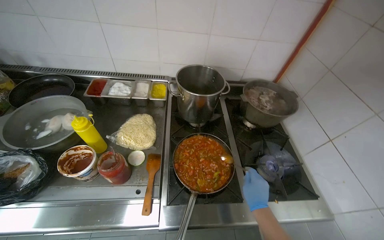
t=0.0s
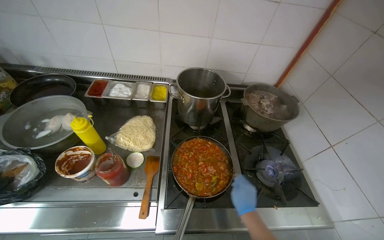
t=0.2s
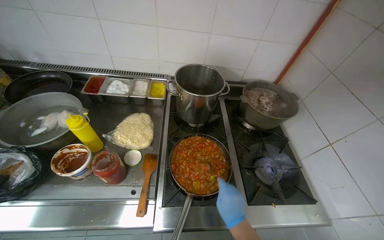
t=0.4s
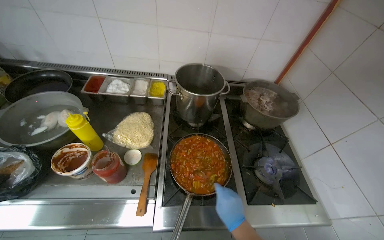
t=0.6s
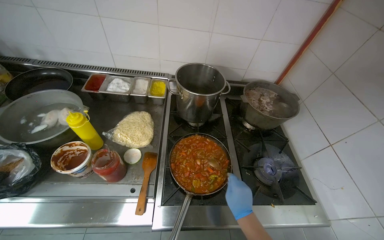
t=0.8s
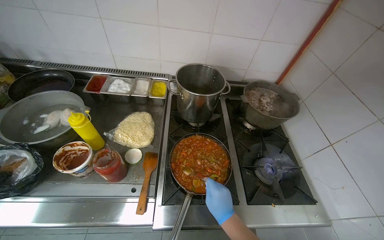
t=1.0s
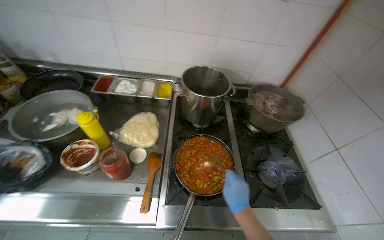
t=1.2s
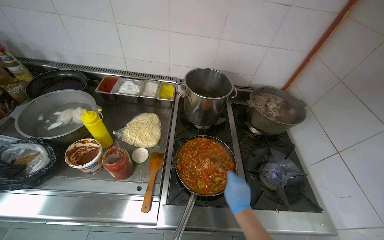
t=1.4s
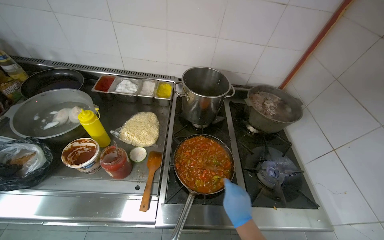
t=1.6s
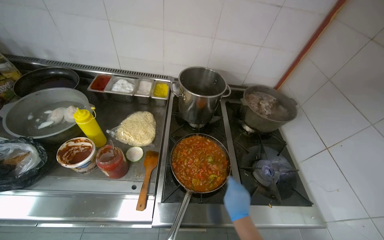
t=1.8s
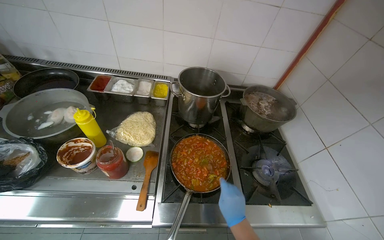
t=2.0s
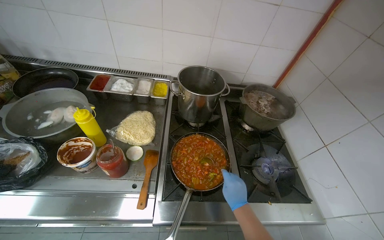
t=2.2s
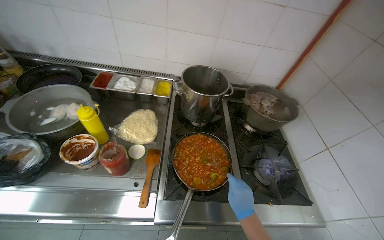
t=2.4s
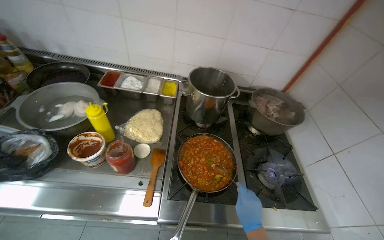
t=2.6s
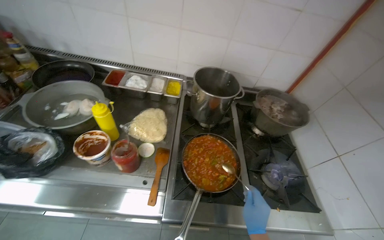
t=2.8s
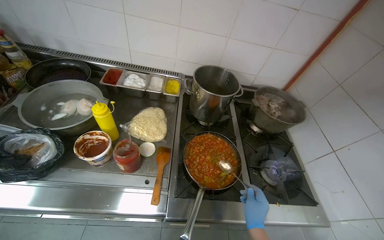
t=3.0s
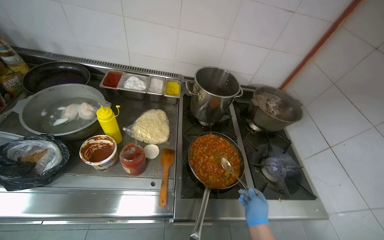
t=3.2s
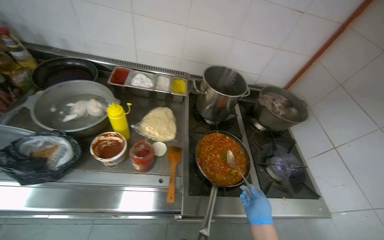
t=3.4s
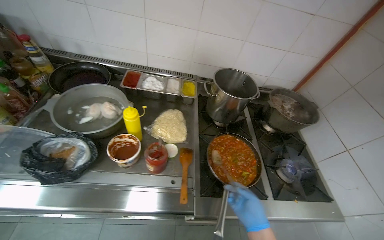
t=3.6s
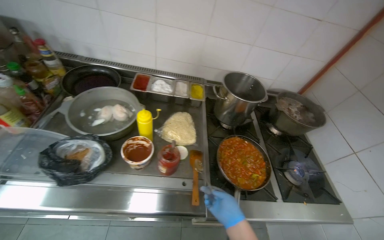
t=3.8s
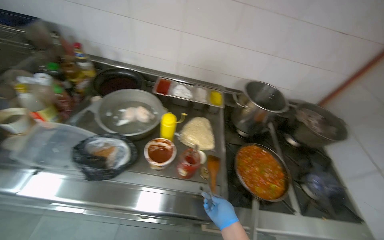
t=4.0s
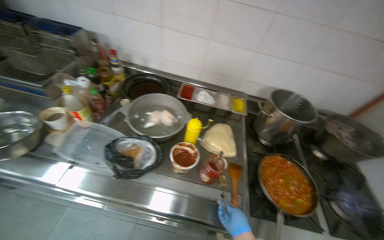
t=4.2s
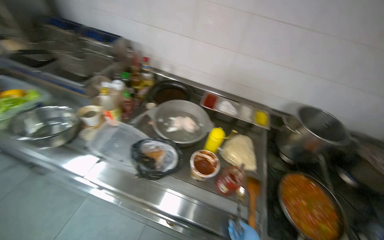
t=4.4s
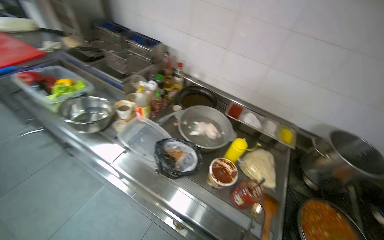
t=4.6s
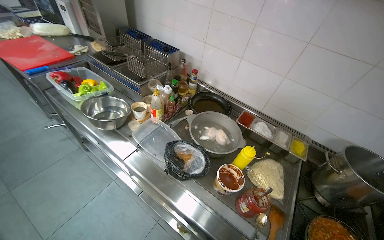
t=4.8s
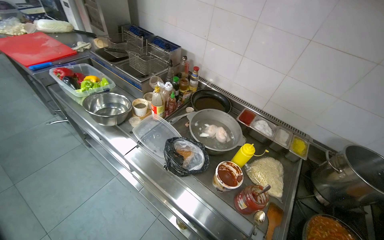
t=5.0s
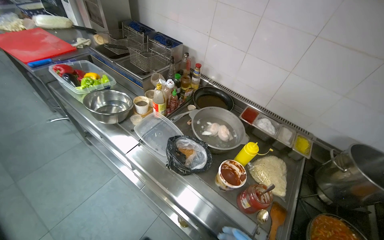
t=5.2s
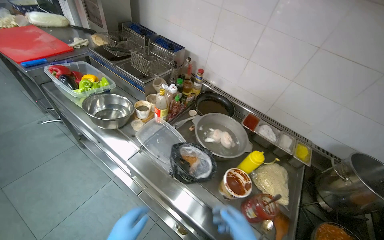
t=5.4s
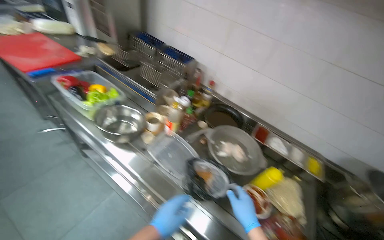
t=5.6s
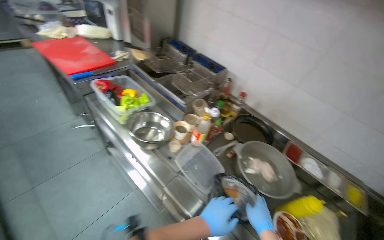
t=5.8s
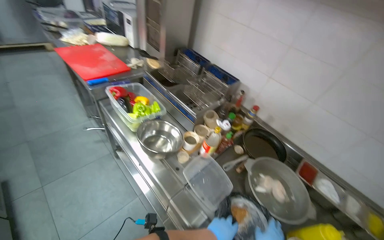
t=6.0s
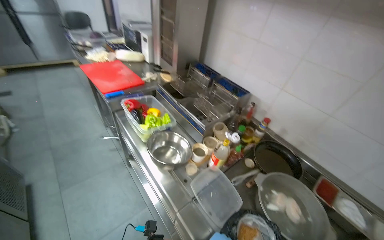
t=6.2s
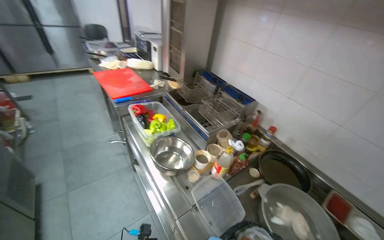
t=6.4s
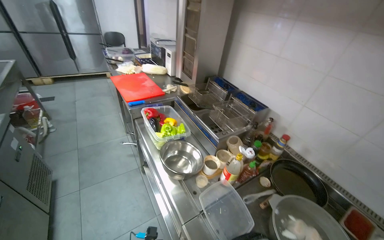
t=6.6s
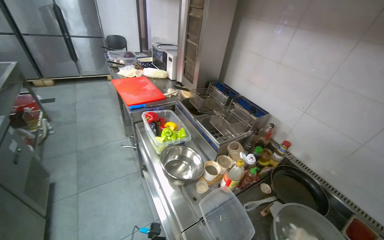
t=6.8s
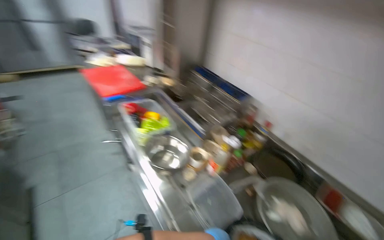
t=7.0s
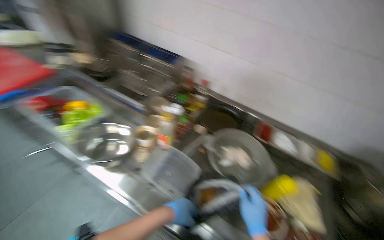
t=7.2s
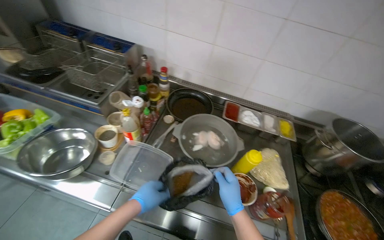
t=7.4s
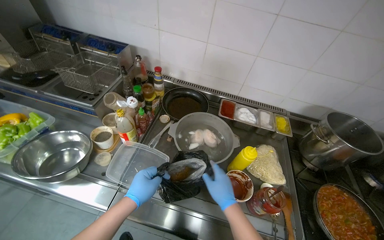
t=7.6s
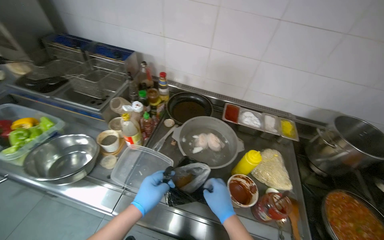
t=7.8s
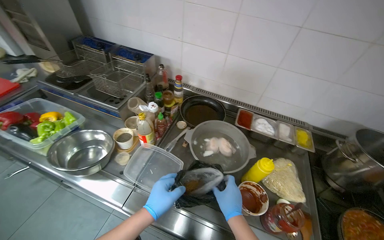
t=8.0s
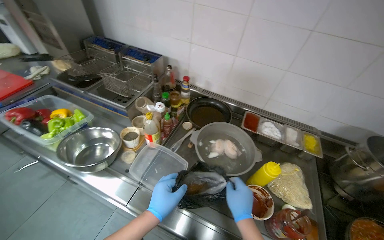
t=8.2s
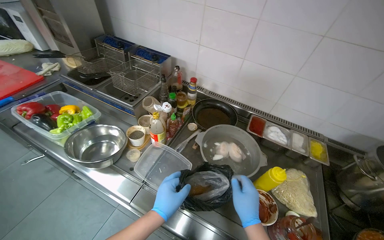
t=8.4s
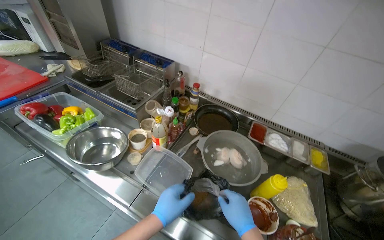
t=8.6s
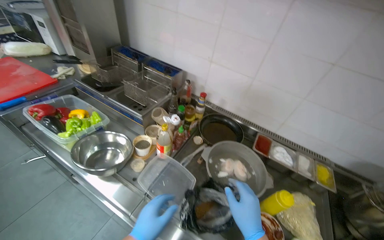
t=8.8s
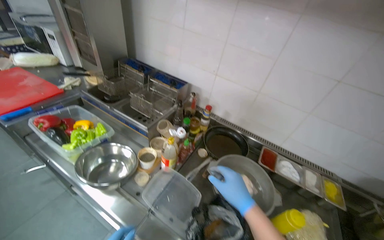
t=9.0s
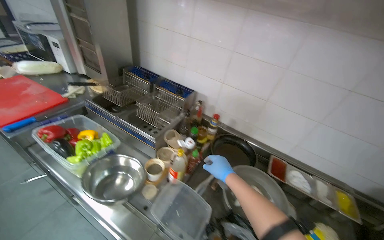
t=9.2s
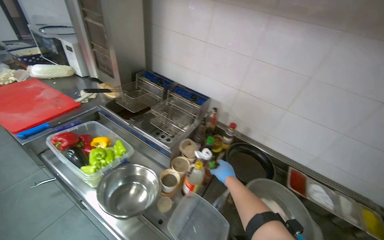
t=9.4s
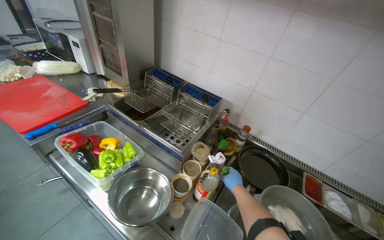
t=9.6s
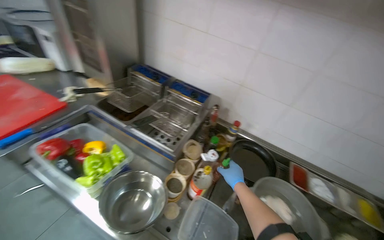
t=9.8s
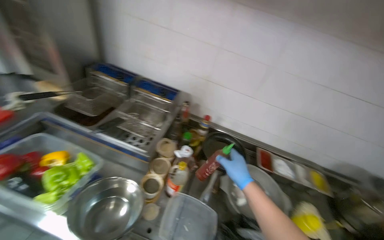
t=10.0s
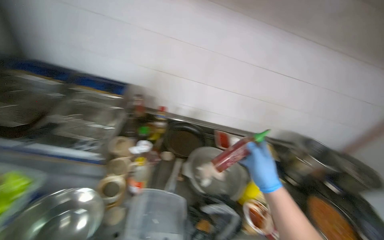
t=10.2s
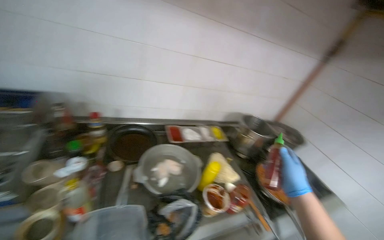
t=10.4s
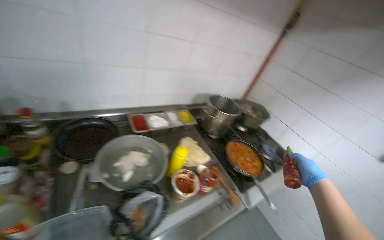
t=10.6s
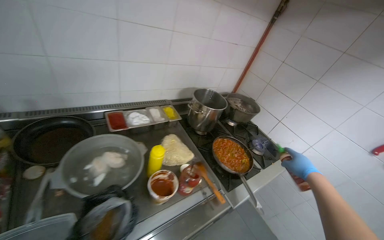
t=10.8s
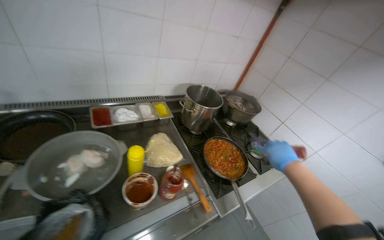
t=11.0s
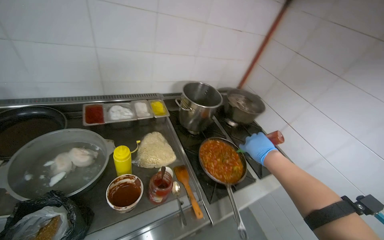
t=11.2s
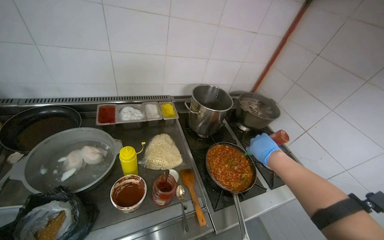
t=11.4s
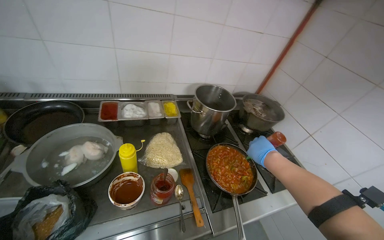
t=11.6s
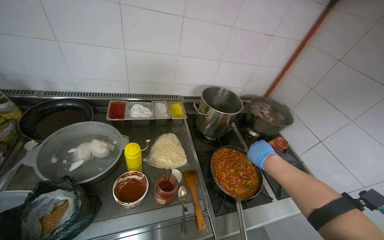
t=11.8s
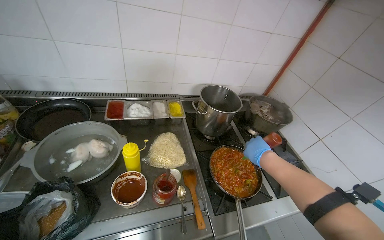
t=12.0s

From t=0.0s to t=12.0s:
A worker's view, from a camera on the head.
Job: cooking food.
The whole recording: Preparing sauce in pan. The worker stirs and adds ingredients to the sauce cooking in the pan.
From t=3.0s to t=4.4s: The head rotates approximately 15 degrees to the left.
From t=4.4s to t=6.0s: The head turns to the left by approximately 30 degrees.
From t=6.0s to t=7.6s: The head rotates roughly 30 degrees to the right.
From t=9.0s to t=10.4s: The wearer's head swings some 50 degrees to the right.
From t=10.4s to t=12.0s: The camera travels about 50 cm.

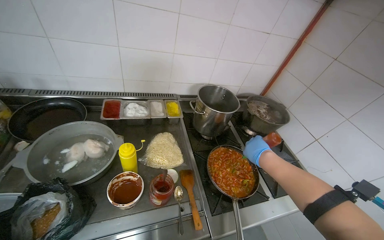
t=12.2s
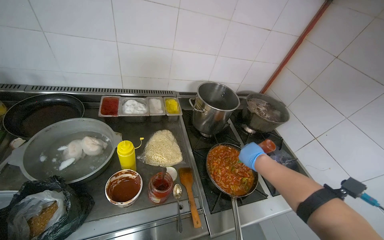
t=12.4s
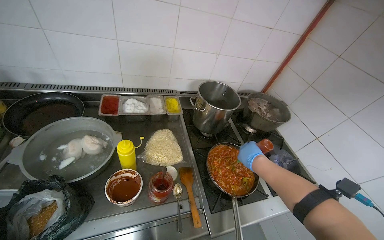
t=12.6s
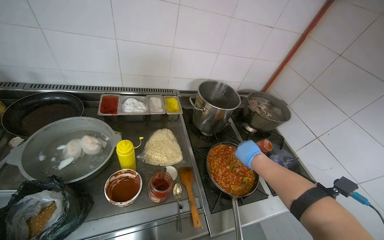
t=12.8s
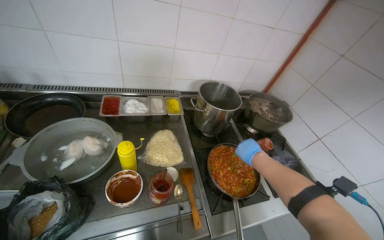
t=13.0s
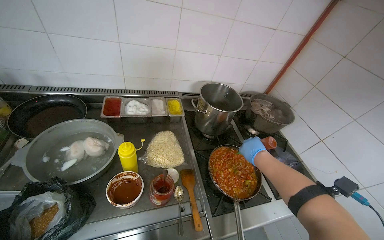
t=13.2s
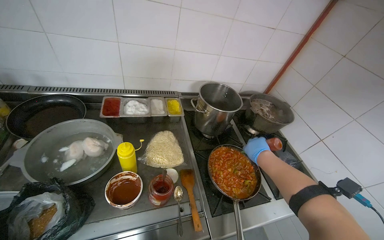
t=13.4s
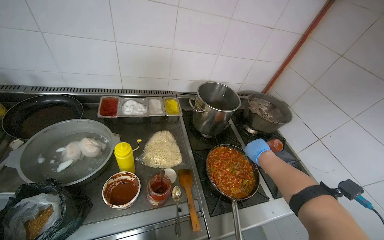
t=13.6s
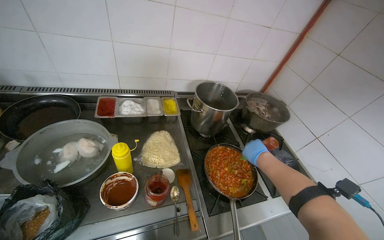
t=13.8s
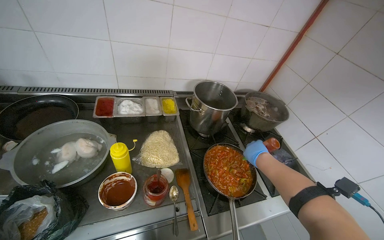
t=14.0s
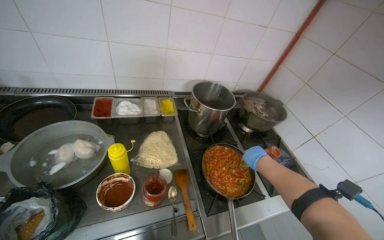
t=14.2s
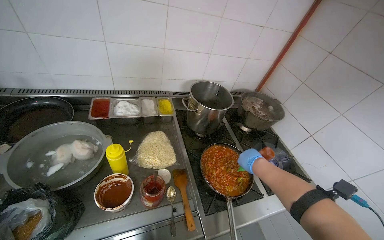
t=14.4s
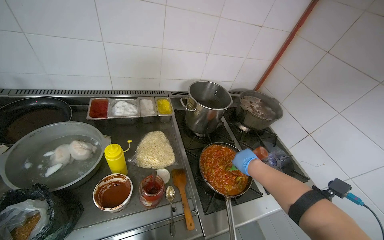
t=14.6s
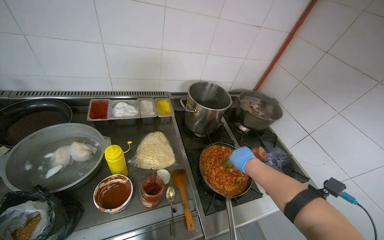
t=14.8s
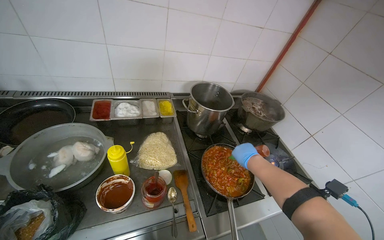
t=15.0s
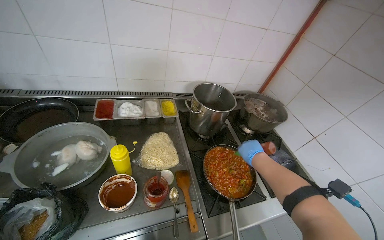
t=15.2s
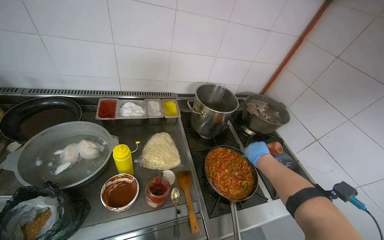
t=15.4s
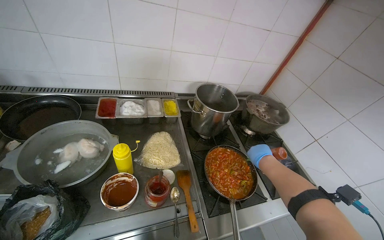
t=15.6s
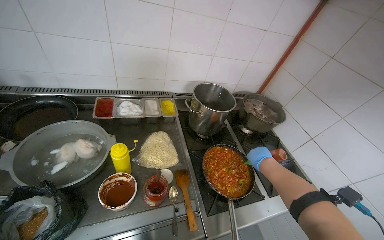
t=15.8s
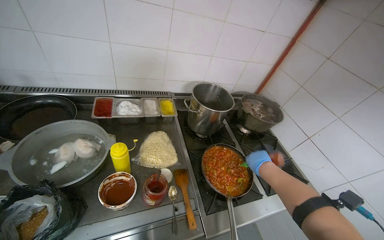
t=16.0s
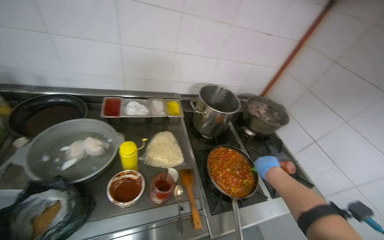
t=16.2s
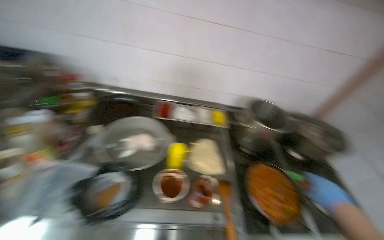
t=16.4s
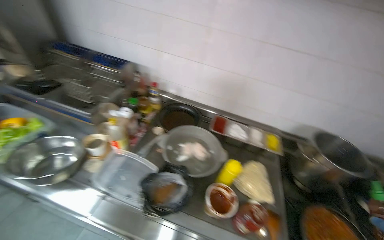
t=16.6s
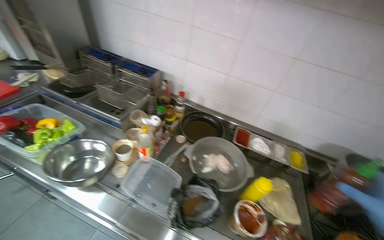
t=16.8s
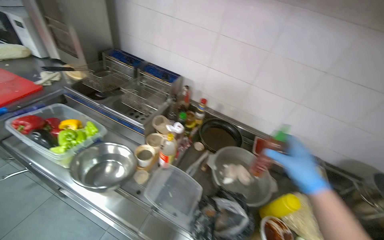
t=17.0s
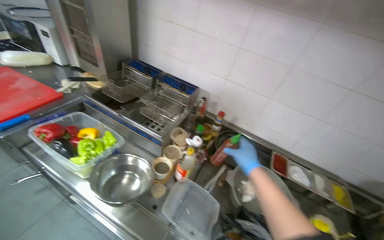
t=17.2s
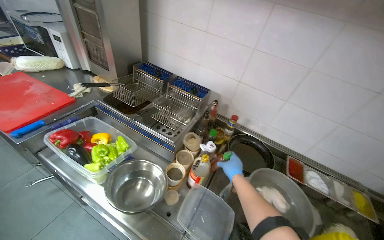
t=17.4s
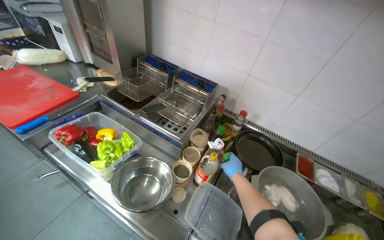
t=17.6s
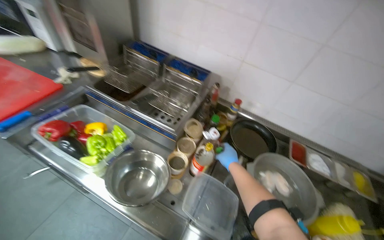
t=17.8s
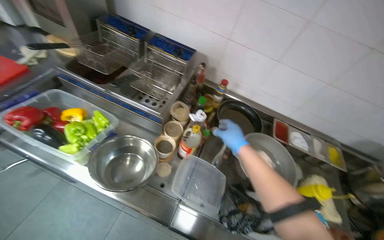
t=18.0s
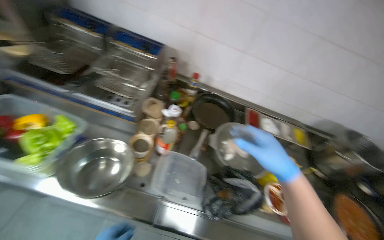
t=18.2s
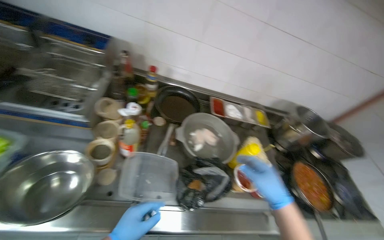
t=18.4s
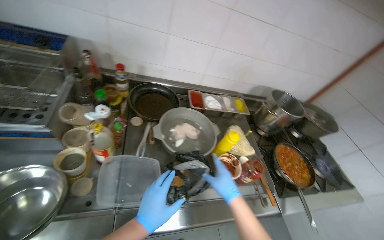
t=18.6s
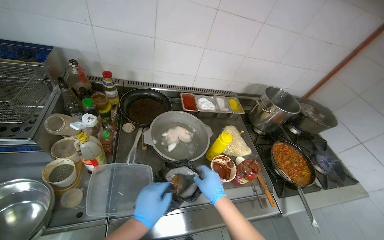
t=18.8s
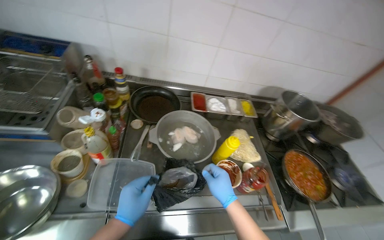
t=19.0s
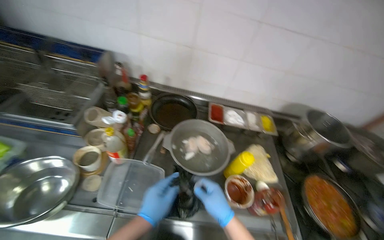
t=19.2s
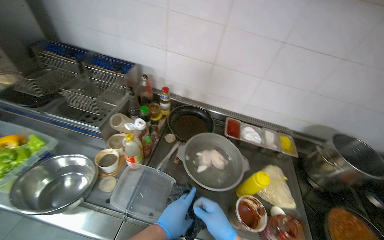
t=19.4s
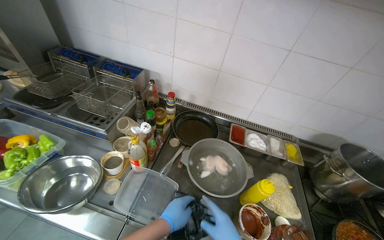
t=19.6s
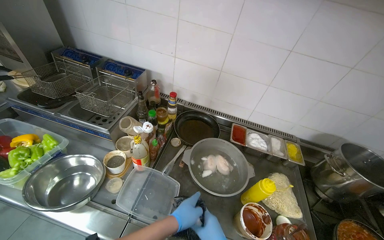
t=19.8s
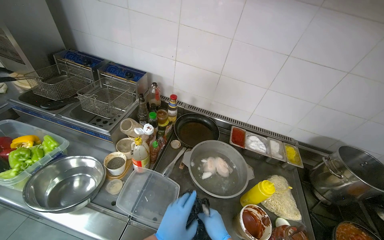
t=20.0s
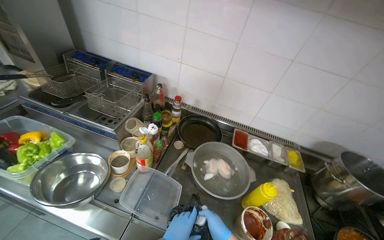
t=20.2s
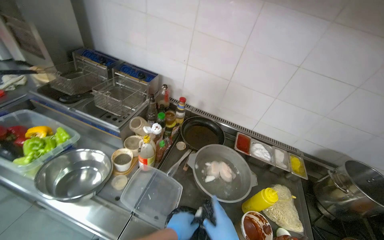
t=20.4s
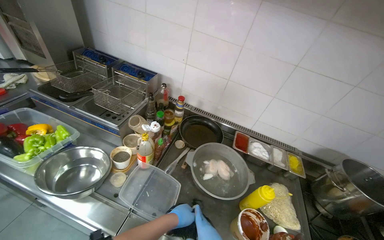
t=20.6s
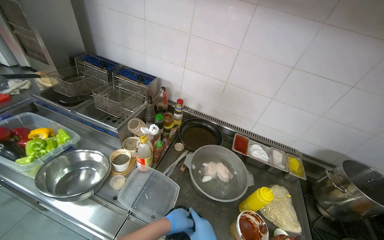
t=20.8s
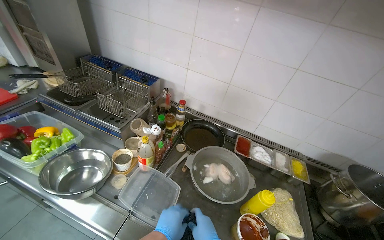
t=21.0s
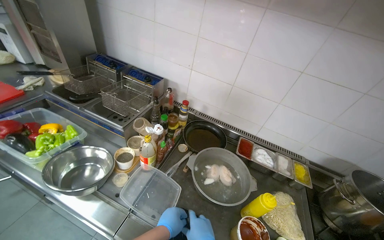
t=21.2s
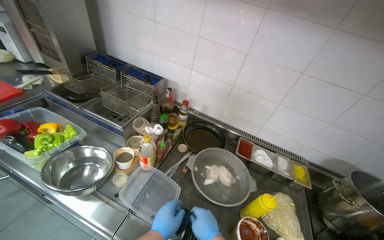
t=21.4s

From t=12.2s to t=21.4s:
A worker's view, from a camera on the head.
Job: cooking food.
The whole recording: Preparing sauce in pan. The worker stirs and adds ingredients to the sauce cooking in the pan.
From t=15.2s to t=16.8s: The wearer looks some 35 degrees further to the left.
From t=16.8s to t=18.4s: The head turns to the right by roughly 20 degrees. The wearer looks roughly 15 degrees further downward.
From t=18.4s to t=19.8s: The view pans to the left by roughly 15 degrees.
